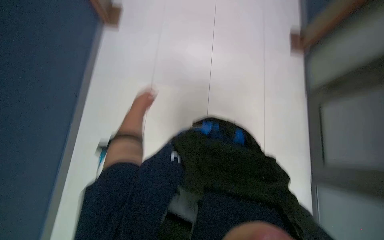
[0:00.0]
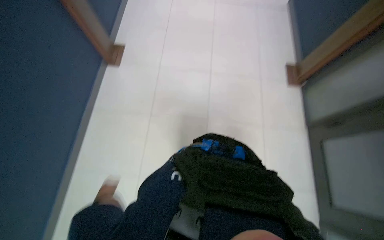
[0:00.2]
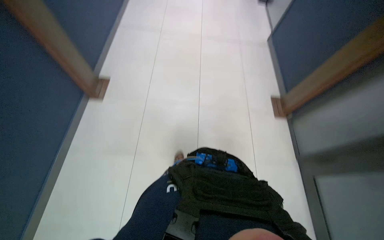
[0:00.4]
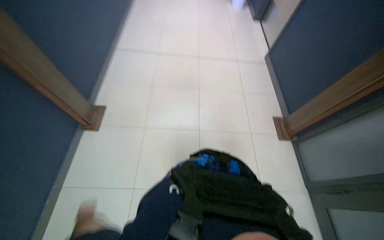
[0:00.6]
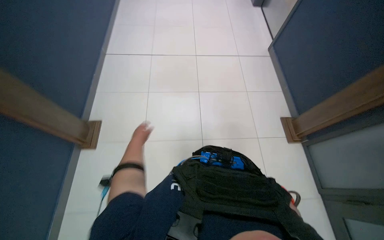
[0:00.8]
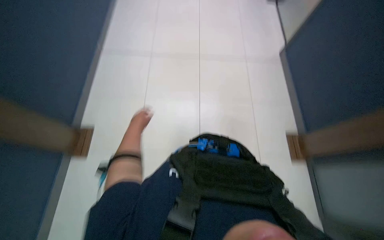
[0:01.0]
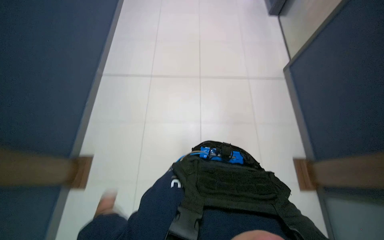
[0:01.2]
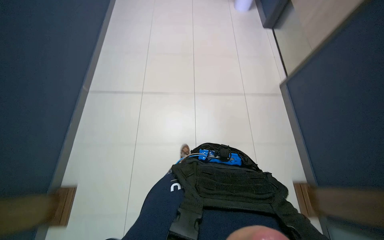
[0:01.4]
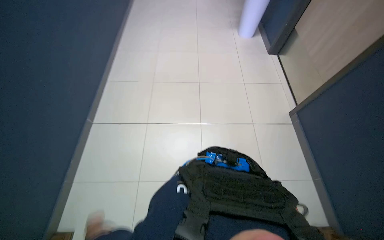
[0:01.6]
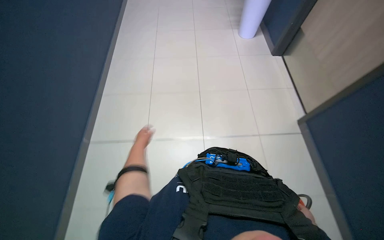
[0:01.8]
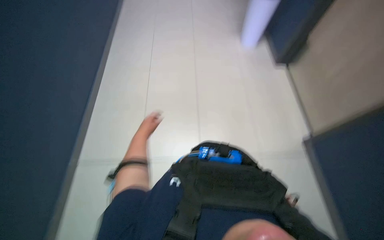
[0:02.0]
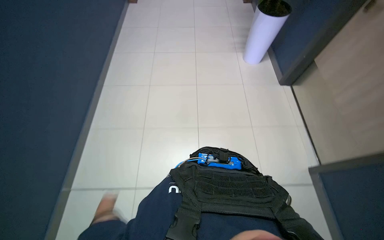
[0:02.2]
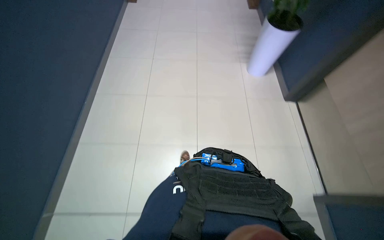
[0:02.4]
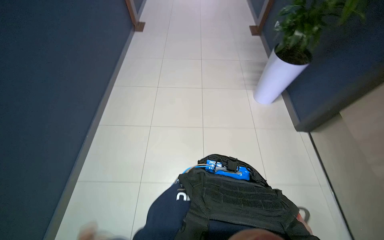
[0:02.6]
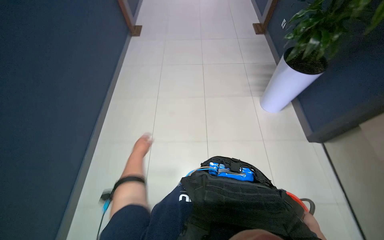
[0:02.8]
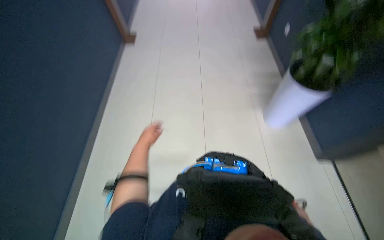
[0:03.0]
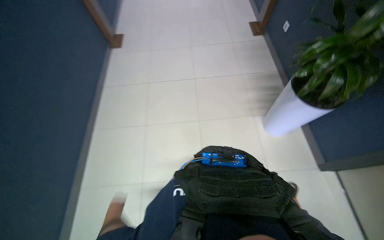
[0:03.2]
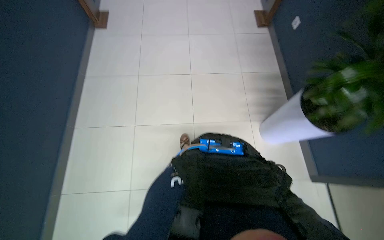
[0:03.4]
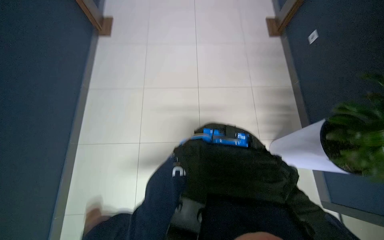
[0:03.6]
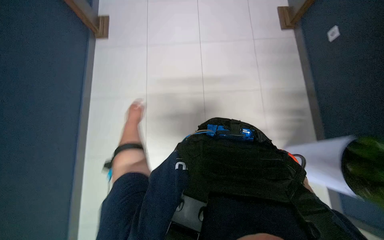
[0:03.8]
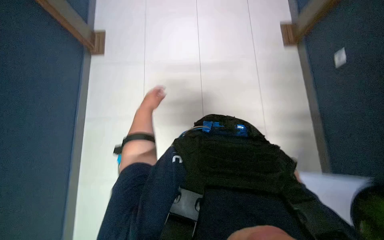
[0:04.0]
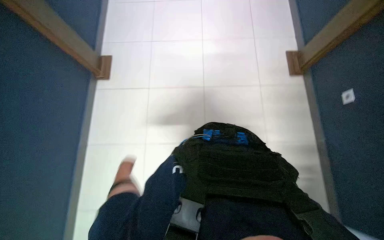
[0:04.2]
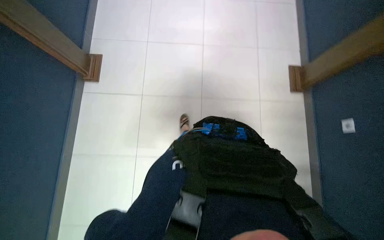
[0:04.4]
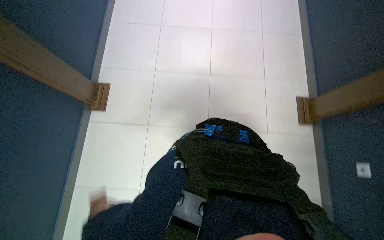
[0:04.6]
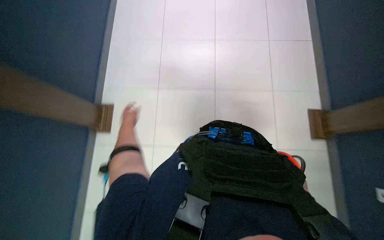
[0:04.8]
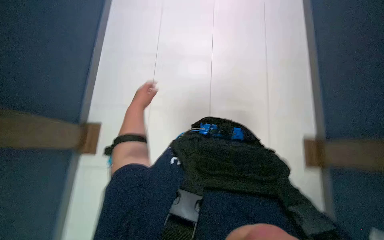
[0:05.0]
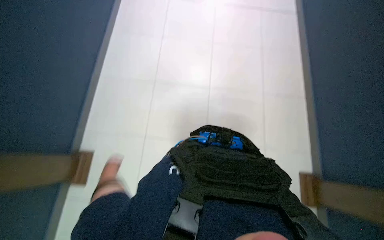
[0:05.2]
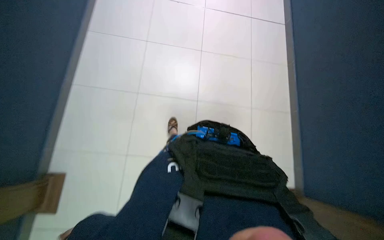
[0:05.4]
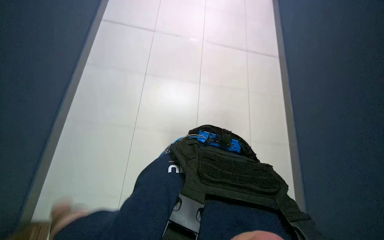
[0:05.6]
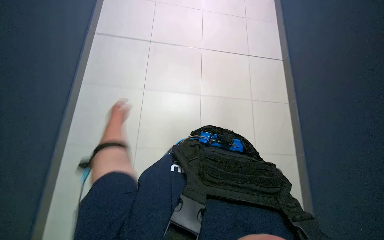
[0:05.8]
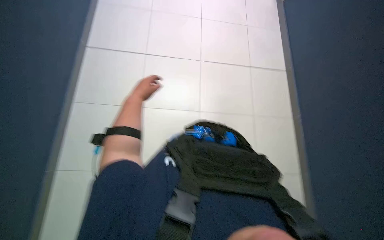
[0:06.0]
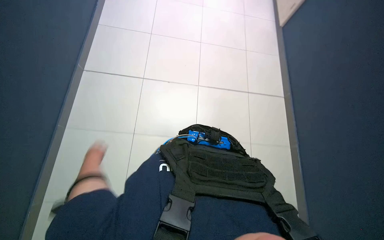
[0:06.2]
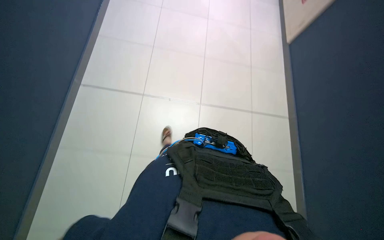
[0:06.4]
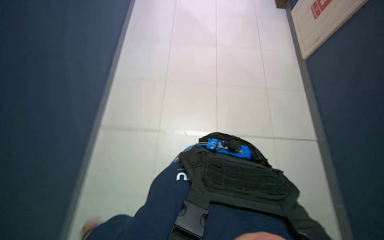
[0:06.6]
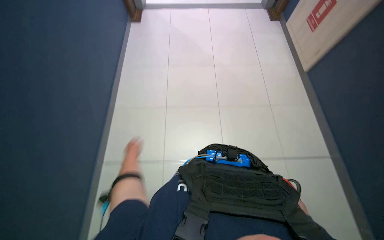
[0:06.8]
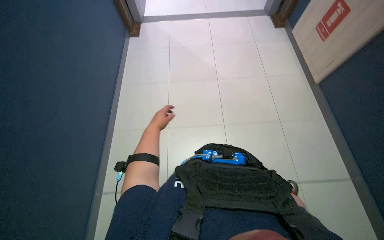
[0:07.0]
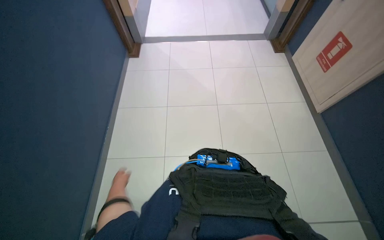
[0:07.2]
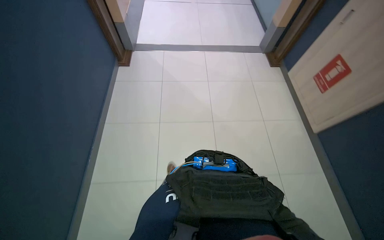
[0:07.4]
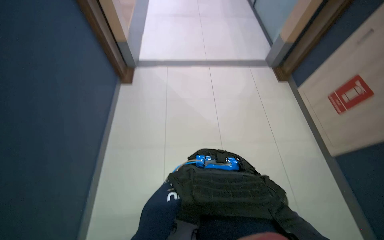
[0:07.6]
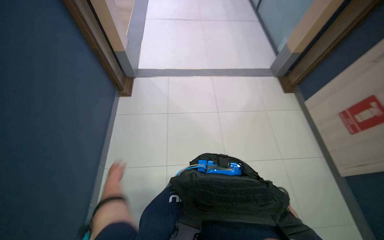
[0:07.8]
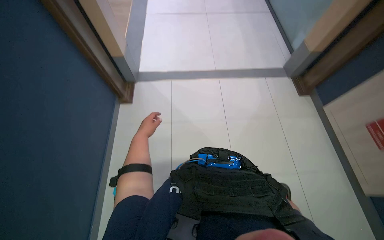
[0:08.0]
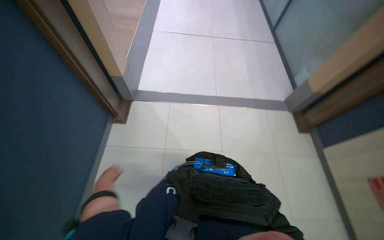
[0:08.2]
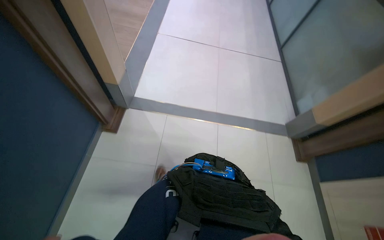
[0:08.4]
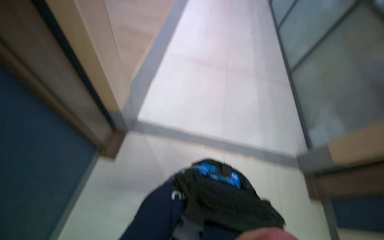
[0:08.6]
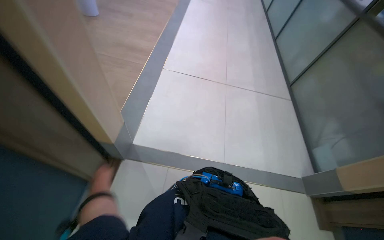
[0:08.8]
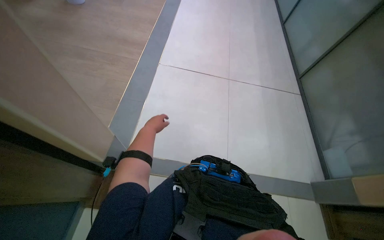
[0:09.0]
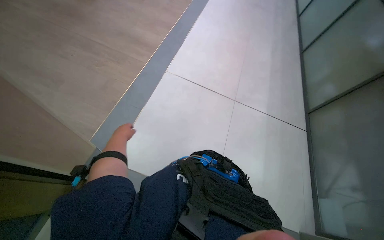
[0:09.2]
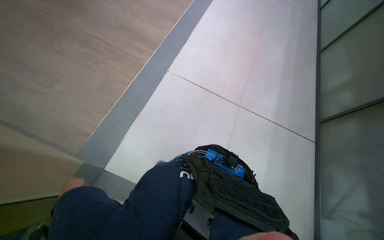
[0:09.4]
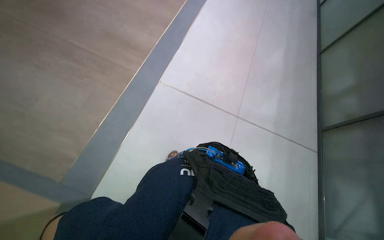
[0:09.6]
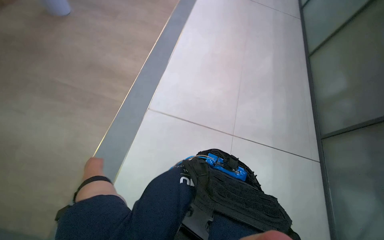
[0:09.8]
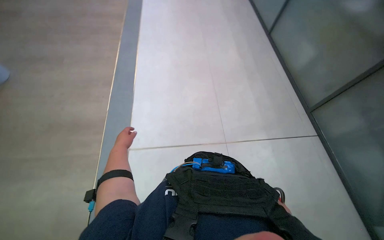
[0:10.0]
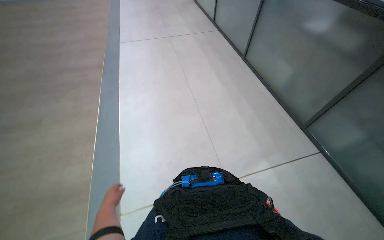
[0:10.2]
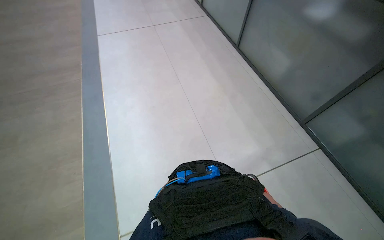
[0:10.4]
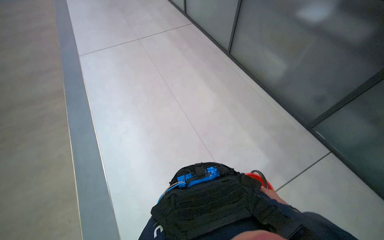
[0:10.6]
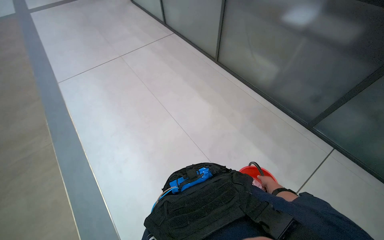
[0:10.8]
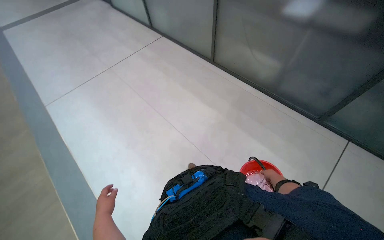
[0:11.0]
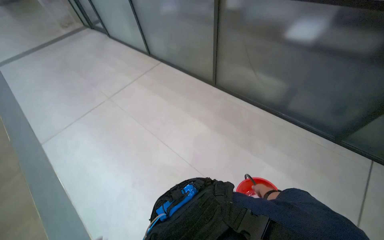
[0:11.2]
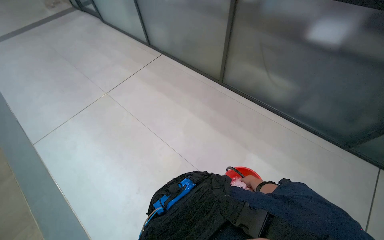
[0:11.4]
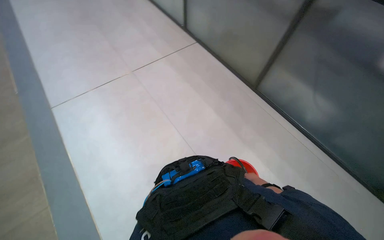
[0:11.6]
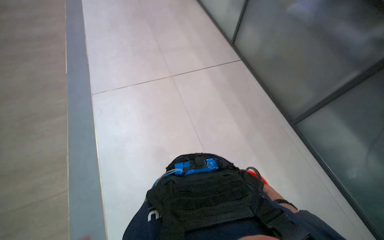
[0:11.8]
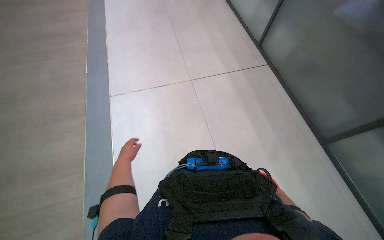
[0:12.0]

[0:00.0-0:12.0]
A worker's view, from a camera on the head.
Job: preparing cleaning supplies.
The whole recording: Walking with cleaning supplies. The worker walks through the building carrying a red bucket of cleaning supplies.
0:01.6 to 0:03.0: The wearer looks some 20 degrees further upward.
0:03.0 to 0:04.4: The head travels roughly 1 m. The view tips downward by approximately 15 degrees.
0:06.0 to 0:07.6: The camera pitches upward, by roughly 20 degrees. The left hand goes about 30 cm farther from the camera and to the left.
0:07.6 to 0:09.0: The head travels some 1.5 m.
0:09.0 to 0:10.4: The wearer looks roughly 35 degrees further to the right. The camera pitches upward, by roughly 15 degrees.

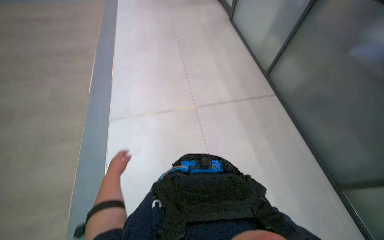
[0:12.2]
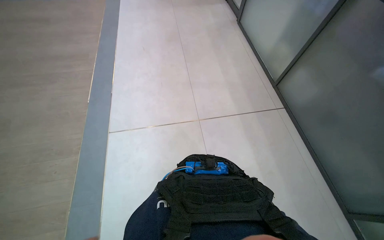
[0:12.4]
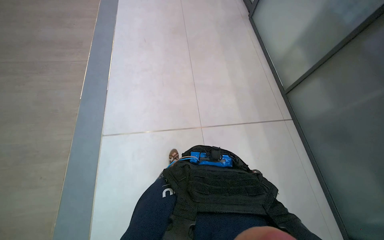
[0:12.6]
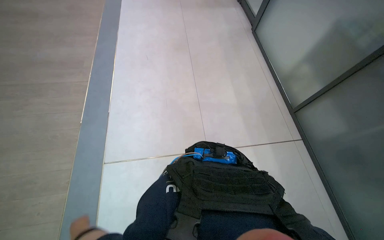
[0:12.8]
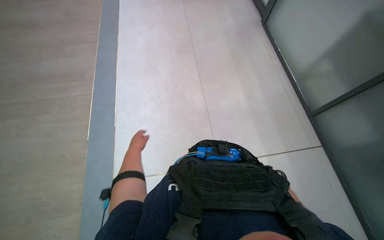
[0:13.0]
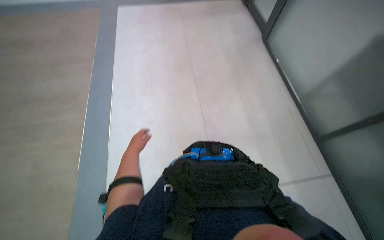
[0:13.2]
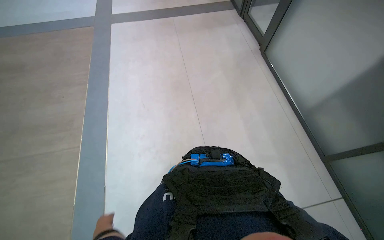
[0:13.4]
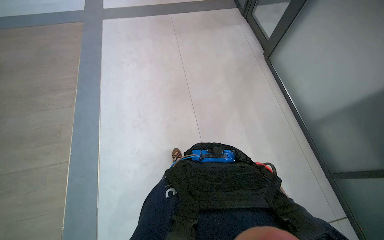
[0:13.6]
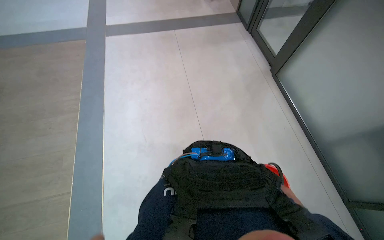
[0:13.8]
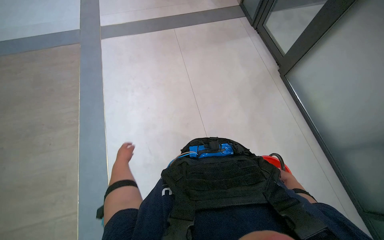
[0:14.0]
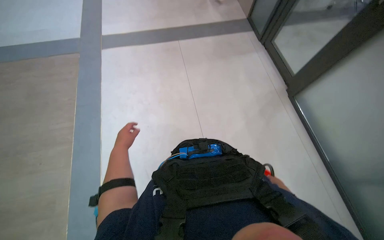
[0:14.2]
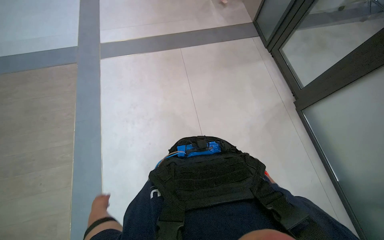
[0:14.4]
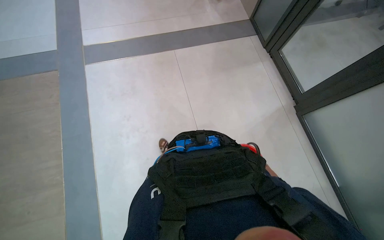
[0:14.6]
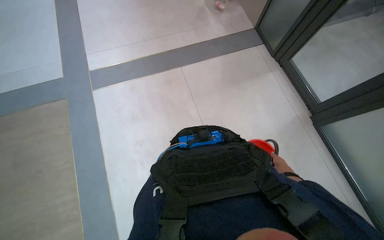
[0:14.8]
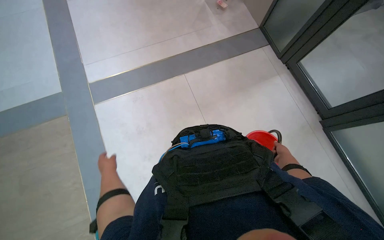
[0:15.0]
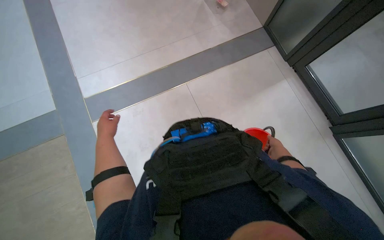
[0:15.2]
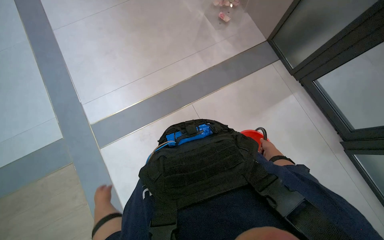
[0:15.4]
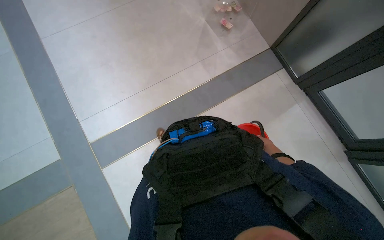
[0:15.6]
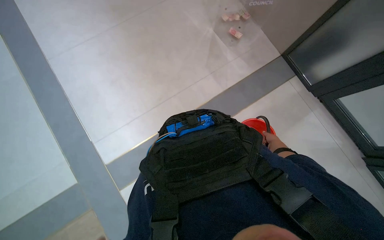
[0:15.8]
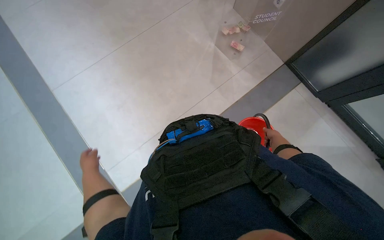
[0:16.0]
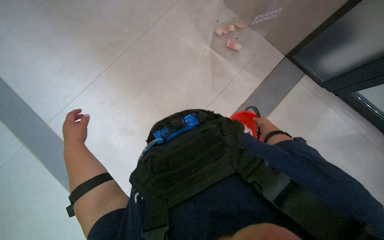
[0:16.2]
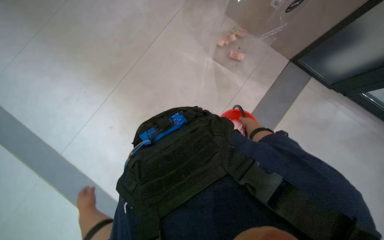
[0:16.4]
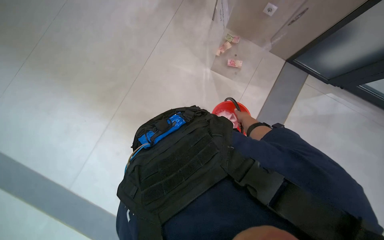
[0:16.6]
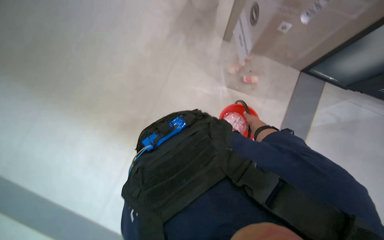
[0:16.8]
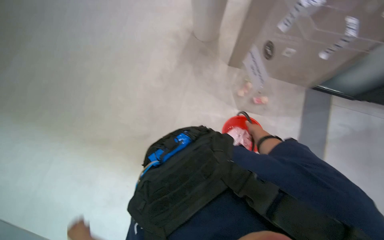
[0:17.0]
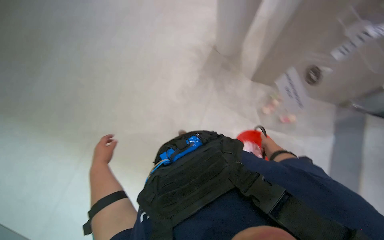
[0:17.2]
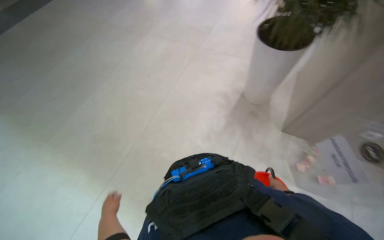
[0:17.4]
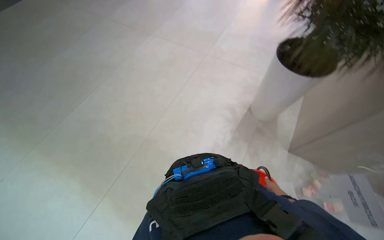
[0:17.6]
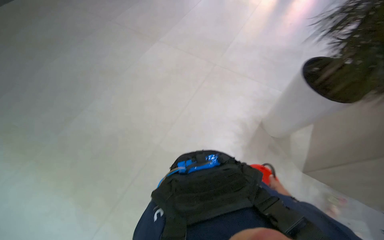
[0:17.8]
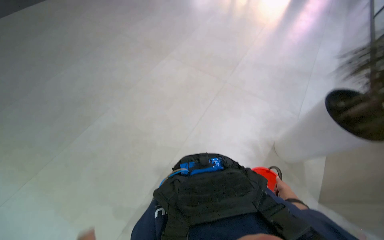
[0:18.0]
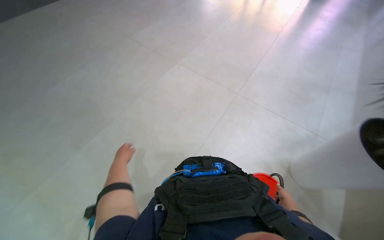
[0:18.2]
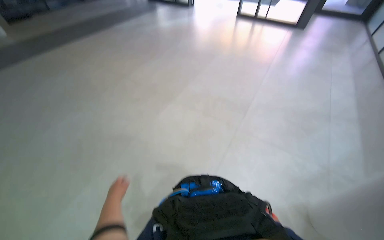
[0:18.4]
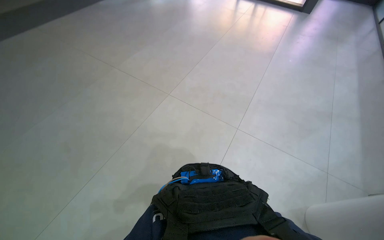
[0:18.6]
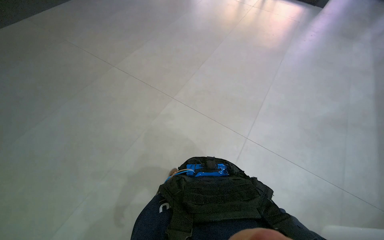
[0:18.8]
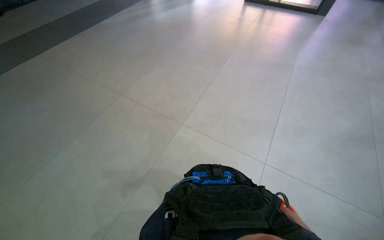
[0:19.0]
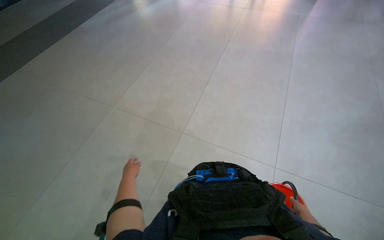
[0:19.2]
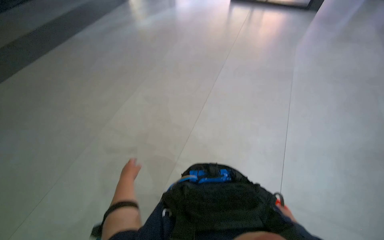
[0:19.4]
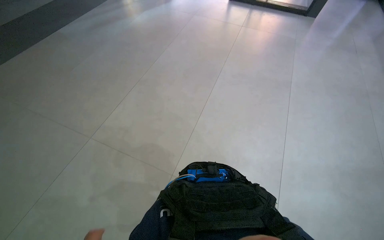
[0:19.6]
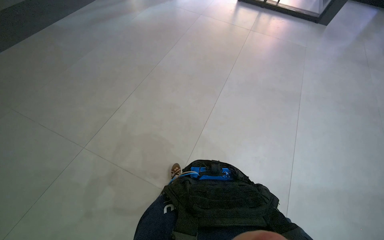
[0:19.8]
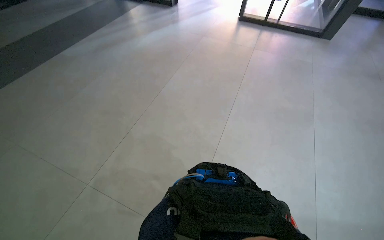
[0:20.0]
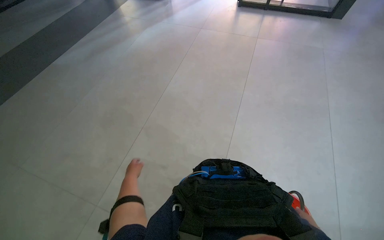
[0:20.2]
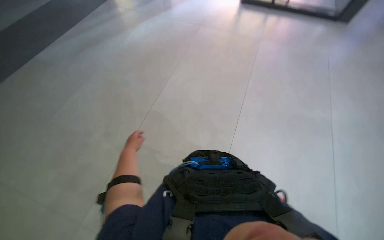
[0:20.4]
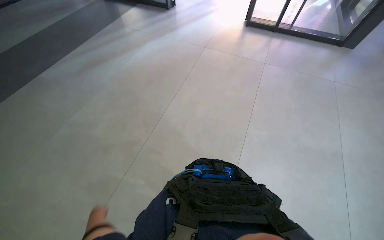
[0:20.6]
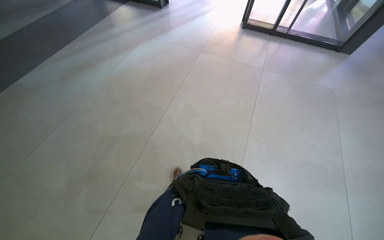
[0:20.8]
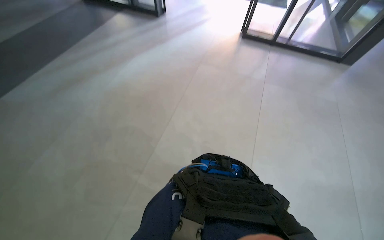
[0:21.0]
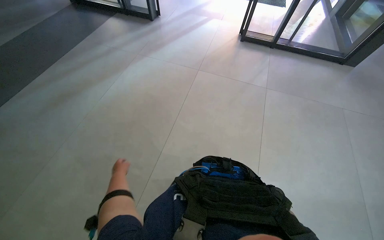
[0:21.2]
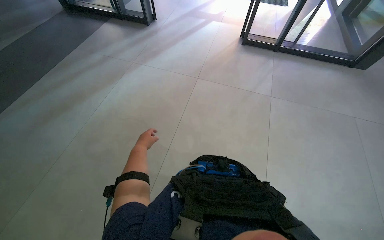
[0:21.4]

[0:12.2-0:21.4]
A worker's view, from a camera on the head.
Job: preparing cleaning supplies.
The whole recording: Walking with cleaning supplies. The worker walks through the building carrying a red bucket of cleaning supplies.
0:12.2 to 0:13.8: The head travels some 1.5 m.
0:13.8 to 0:15.2: The camera is carried approximately 1.5 m.
0:16.8 to 0:18.4: The head turns to the left by about 45 degrees. The view tilts about 45 degrees upward.
